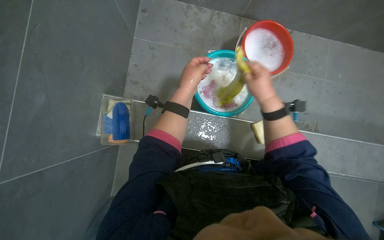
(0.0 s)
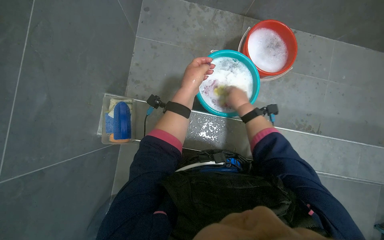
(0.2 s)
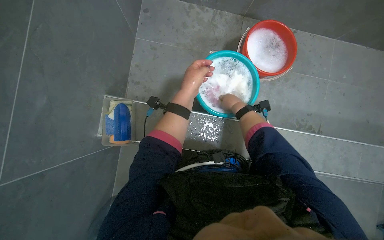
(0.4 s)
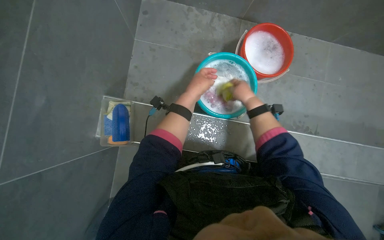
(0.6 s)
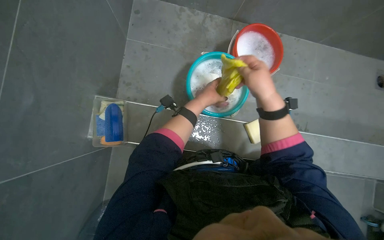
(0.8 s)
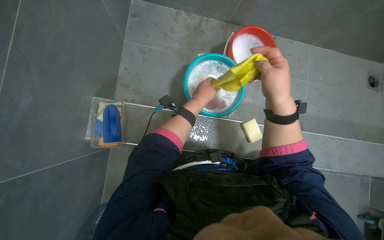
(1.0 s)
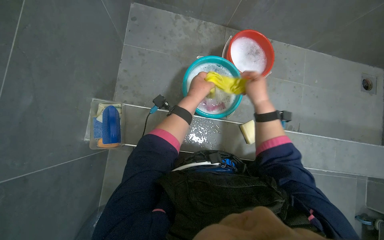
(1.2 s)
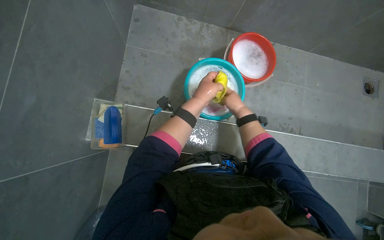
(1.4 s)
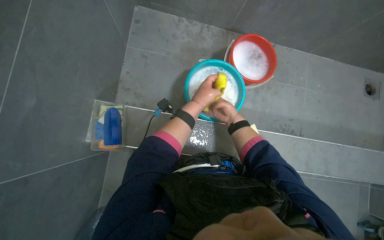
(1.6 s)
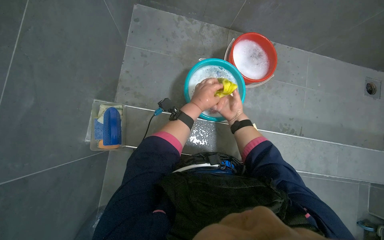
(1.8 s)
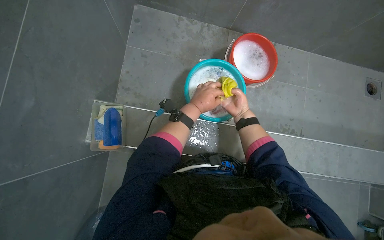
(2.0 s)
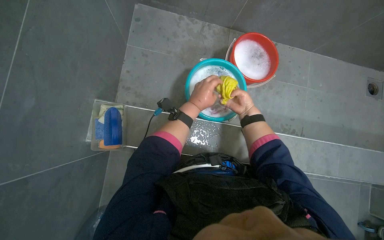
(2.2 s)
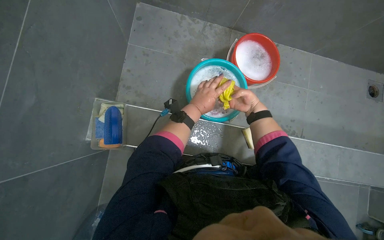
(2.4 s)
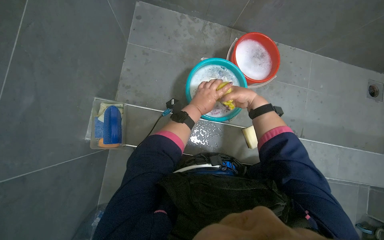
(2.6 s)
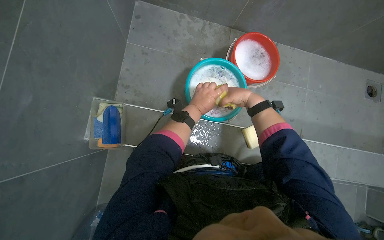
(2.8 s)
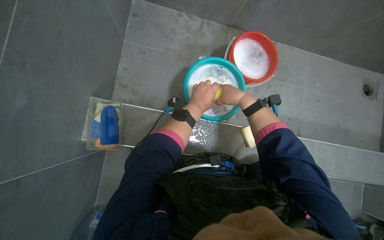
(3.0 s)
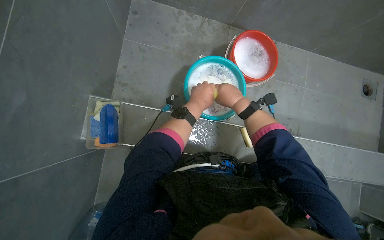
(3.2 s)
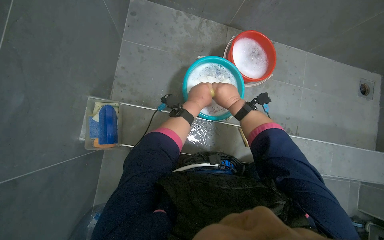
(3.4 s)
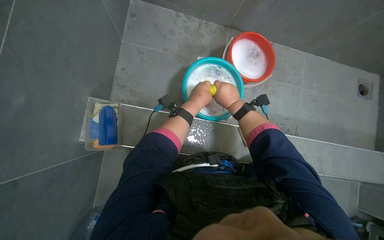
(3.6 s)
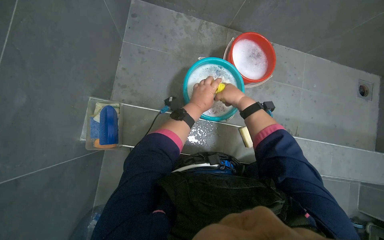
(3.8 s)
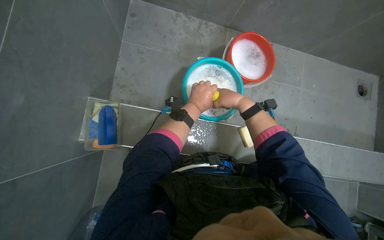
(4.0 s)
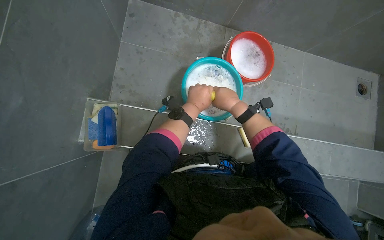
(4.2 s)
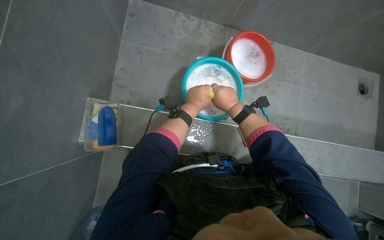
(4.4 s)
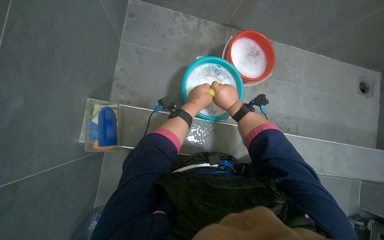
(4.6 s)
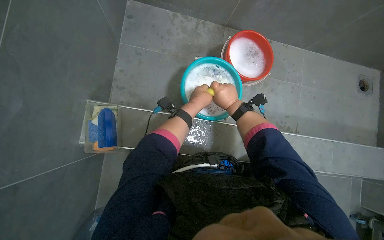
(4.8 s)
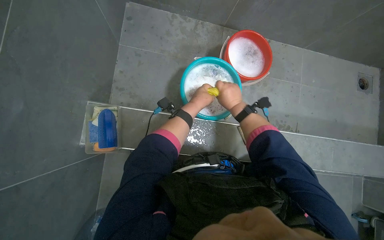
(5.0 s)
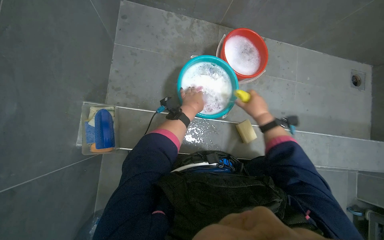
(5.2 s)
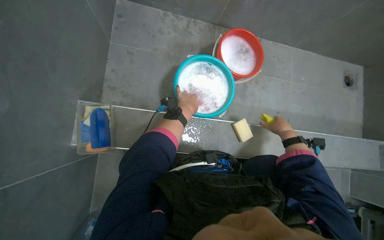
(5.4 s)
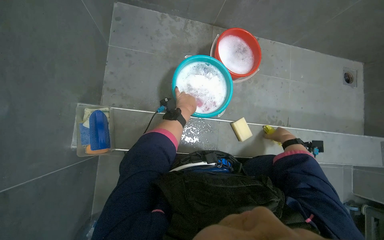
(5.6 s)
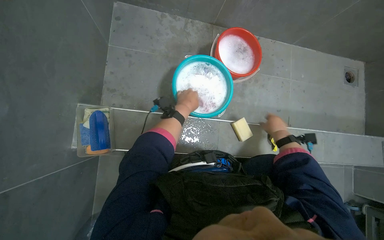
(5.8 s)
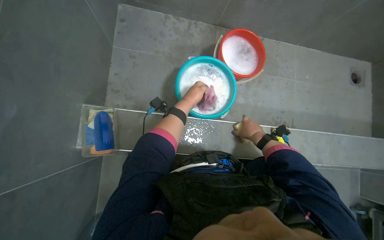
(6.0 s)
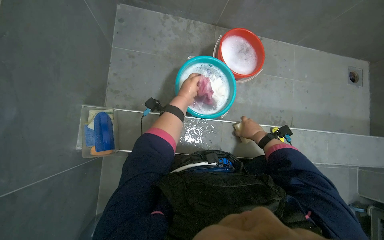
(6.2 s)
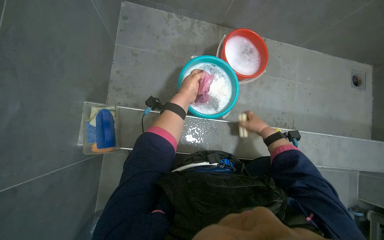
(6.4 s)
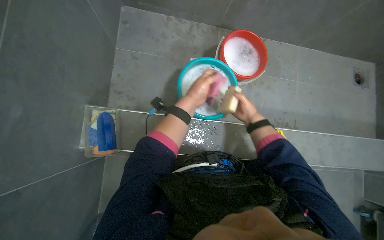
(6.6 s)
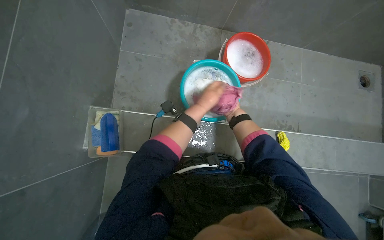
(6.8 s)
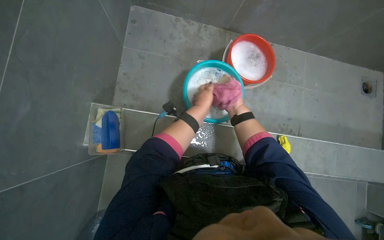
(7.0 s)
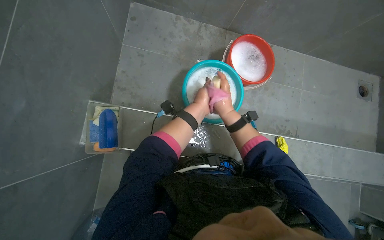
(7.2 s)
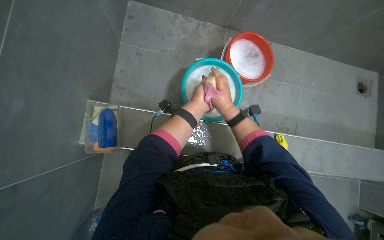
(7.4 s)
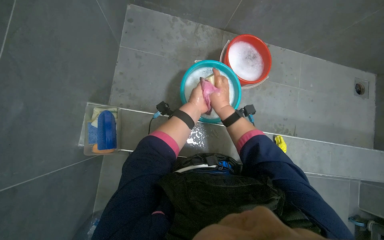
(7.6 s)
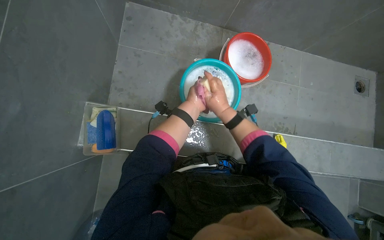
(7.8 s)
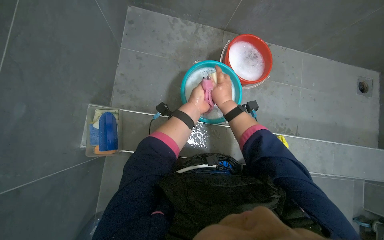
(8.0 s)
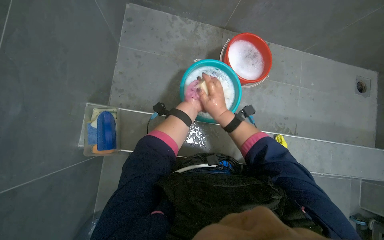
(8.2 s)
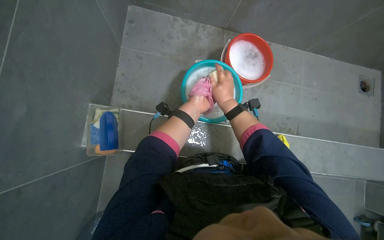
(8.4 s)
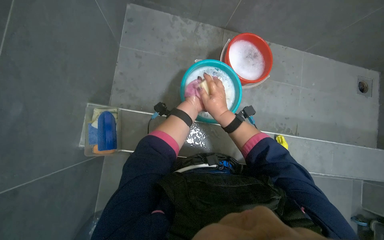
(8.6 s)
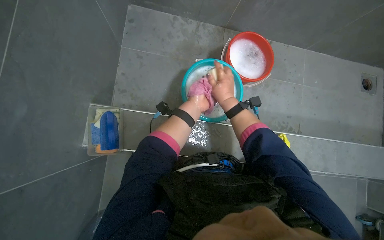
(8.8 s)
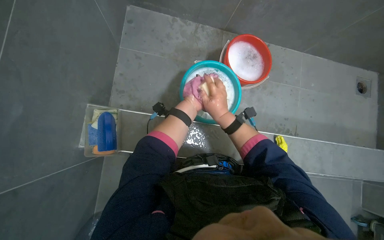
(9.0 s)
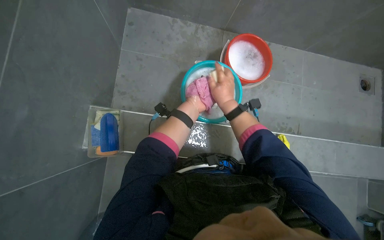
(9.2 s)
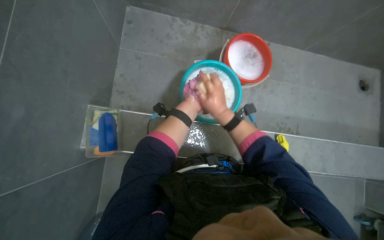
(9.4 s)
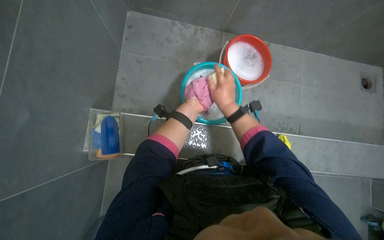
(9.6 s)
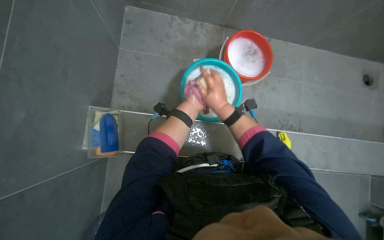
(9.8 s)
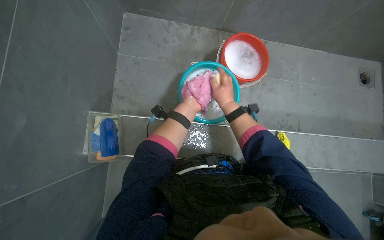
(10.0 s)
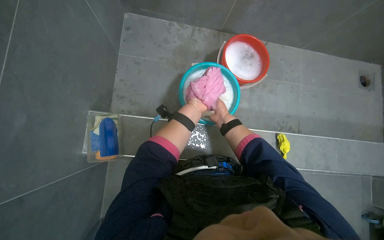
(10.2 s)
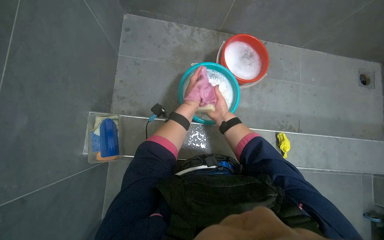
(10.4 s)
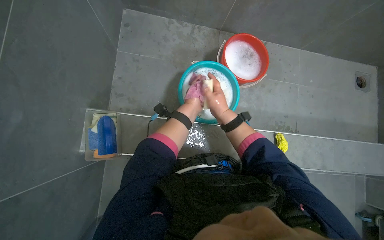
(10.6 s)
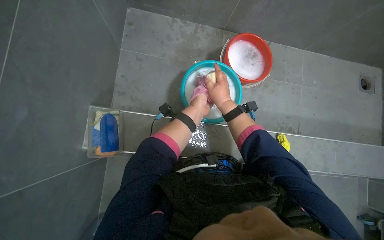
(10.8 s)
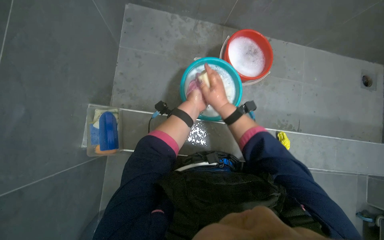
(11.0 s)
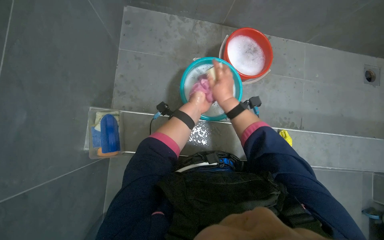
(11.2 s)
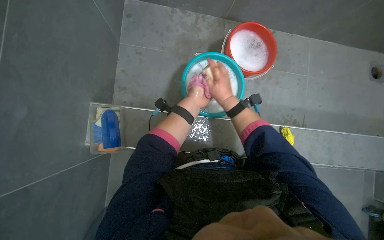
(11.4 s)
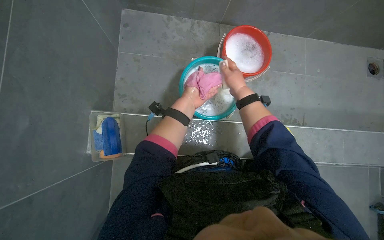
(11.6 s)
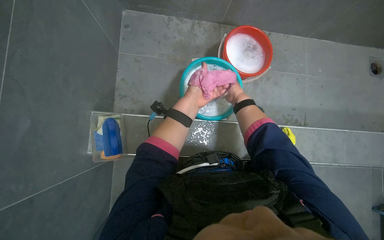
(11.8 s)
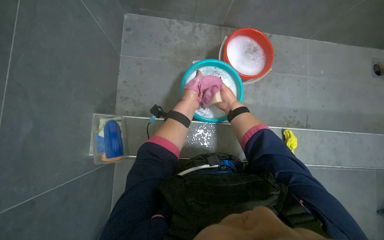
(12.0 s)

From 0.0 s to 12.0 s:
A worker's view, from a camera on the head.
Job: preparing cleaning supplies.
The whole recording: Washing cloth in bucket. The worker washes a cloth in a bucket, rubbing soap on it to clean it.
From 0.0 s to 1.6 s: The right hand is displaced farther from the camera by some 15 cm.
From 1.6 s to 3.0 s: The right hand goes roughly 20 cm nearer to the camera.
From 3.0 s to 4.4 s: The hands are busy where they are.
From 4.4 s to 6.0 s: The right hand moves to the right, farther from the camera and down the picture, approximately 25 cm.
From 6.0 s to 7.6 s: The right hand moves to the left and up the picture, approximately 20 cm.
From 9.0 s to 10.4 s: The right hand travels farther from the camera by about 10 cm.
From 10.4 s to 12.0 s: The right hand goes nearer to the camera and returns, some 10 cm each way.

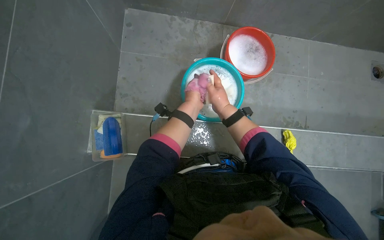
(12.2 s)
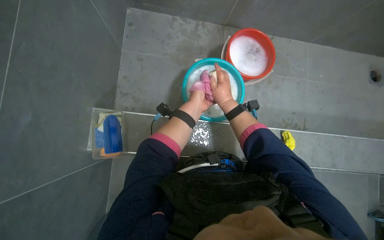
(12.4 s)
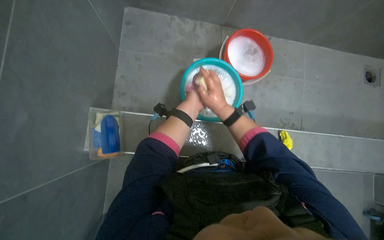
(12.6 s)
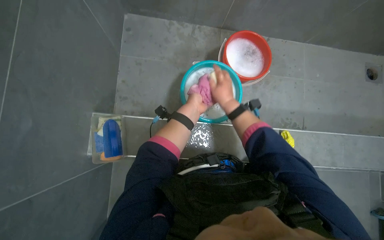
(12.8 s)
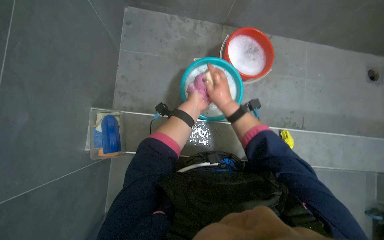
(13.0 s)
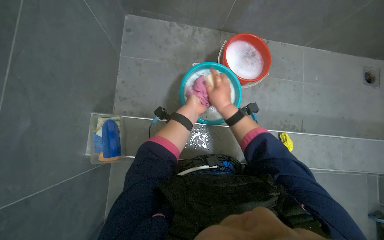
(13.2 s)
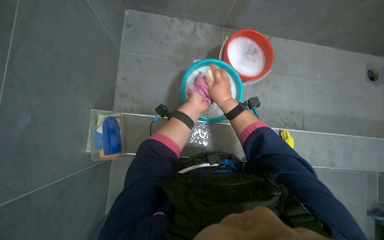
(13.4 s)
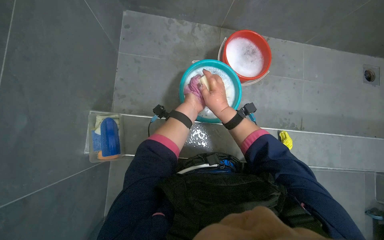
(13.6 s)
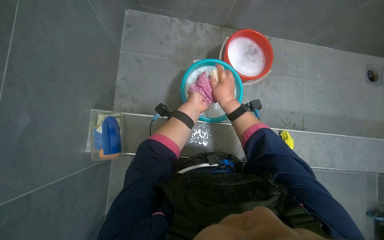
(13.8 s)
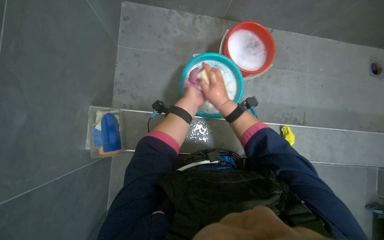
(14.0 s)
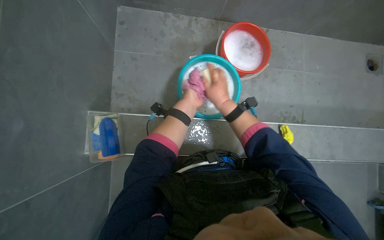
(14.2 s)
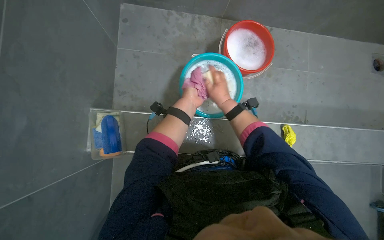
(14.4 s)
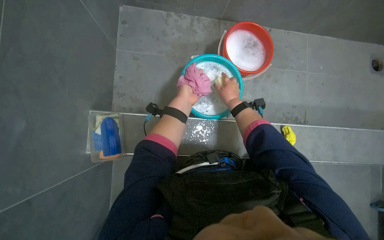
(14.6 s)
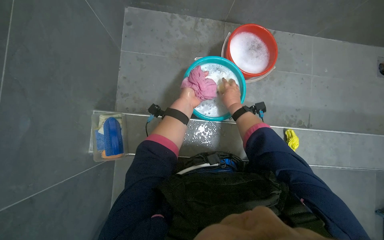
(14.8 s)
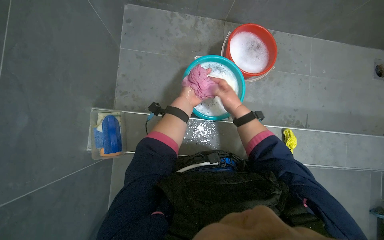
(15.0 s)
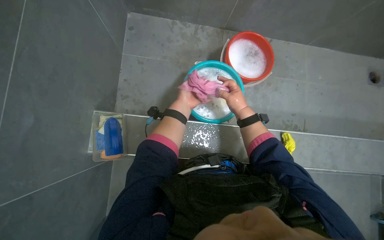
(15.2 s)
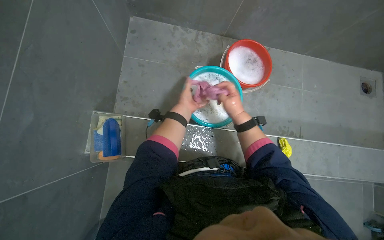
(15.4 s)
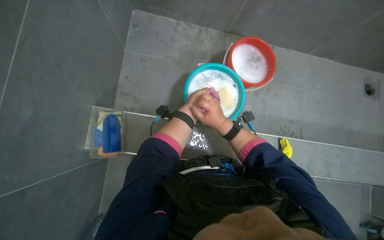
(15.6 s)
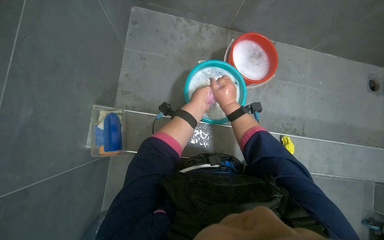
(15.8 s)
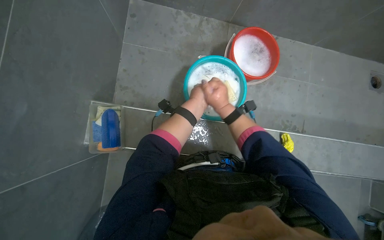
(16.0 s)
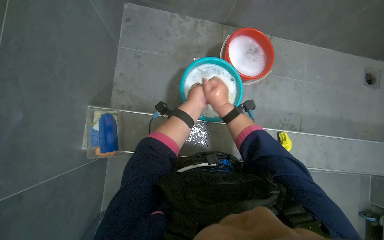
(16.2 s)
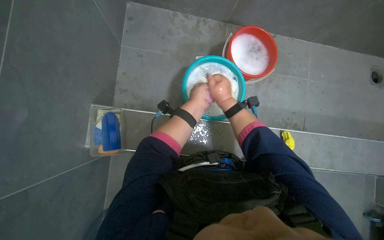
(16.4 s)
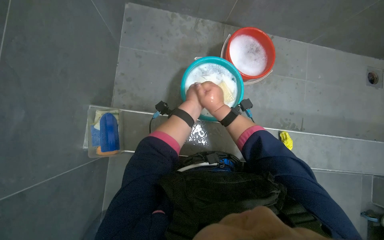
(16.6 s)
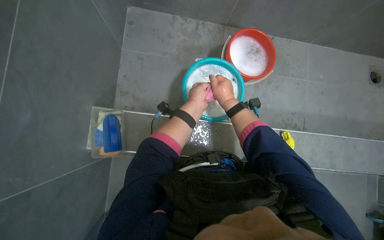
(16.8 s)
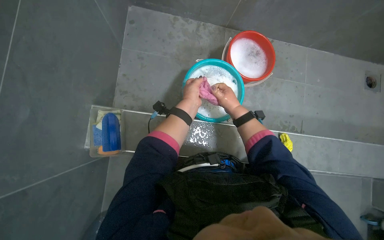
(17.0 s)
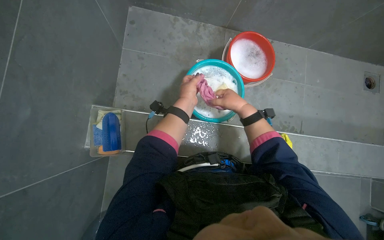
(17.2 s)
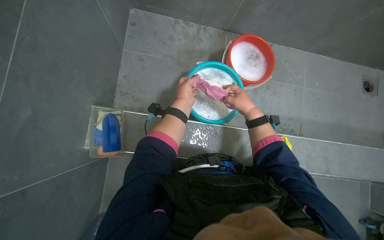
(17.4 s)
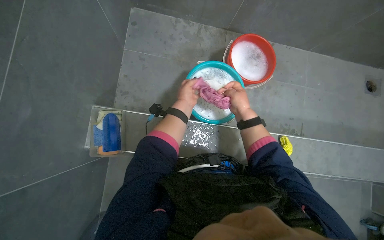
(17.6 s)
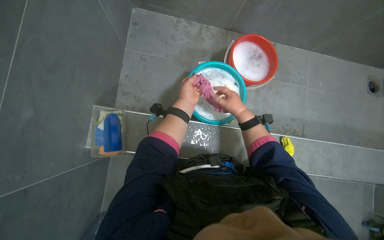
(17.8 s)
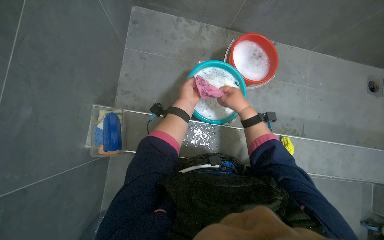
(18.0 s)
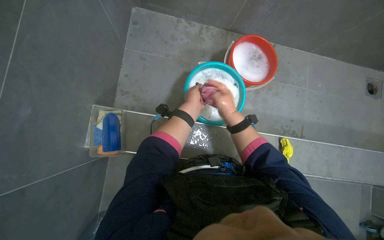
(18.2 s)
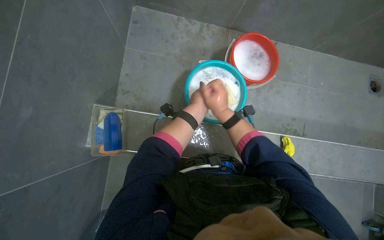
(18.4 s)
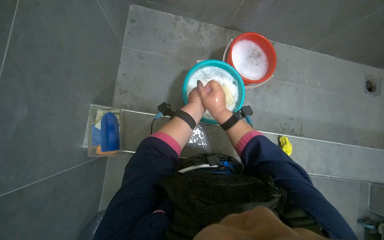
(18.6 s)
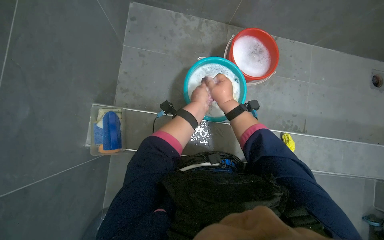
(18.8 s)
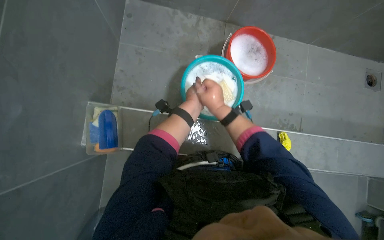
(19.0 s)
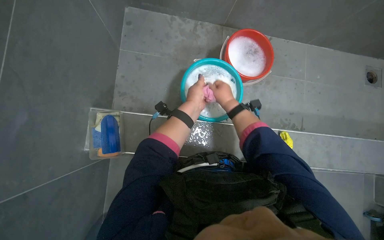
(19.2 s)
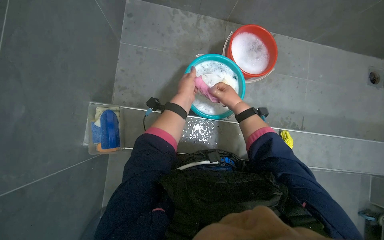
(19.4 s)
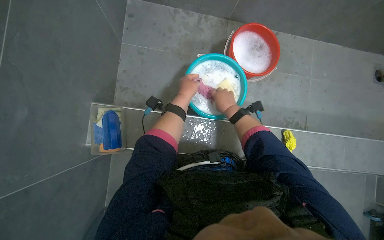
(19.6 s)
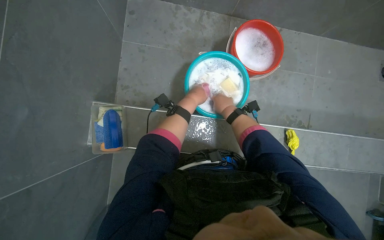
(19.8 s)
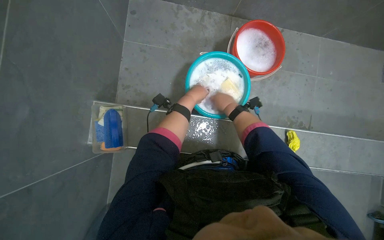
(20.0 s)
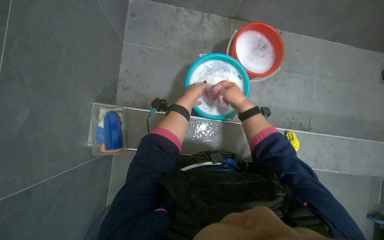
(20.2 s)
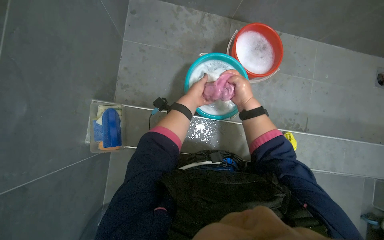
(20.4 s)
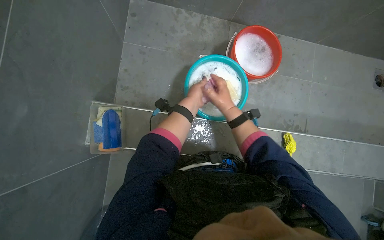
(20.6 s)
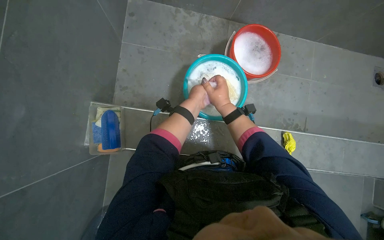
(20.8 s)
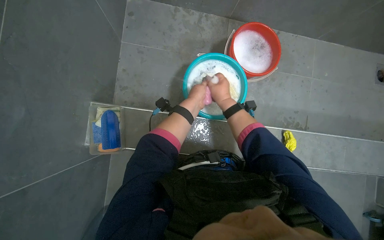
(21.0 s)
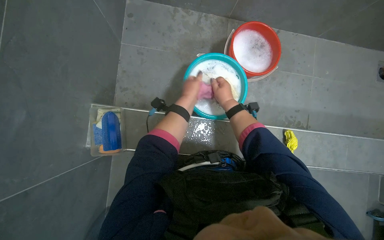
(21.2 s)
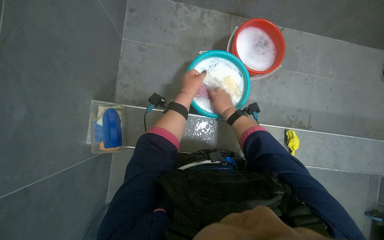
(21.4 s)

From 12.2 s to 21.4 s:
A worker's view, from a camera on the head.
Job: preparing cleaning supplies.
The whole recording: Washing cloth in bucket. The worker washes a cloth in a bucket, rubbing soap on it to clean it.
From 13.8 s to 15.2 s: The hands work in one place, with small movements.
From 15.2 s to 16.8 s: The right hand is displaced nearer to the camera by some 10 cm.
From 19.8 s to 21.4 s: The hands make small movements and keep their place.
